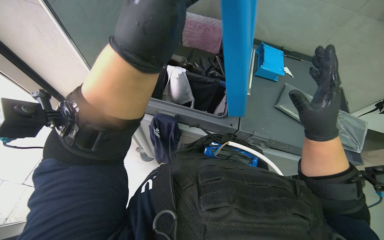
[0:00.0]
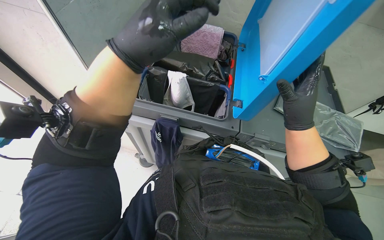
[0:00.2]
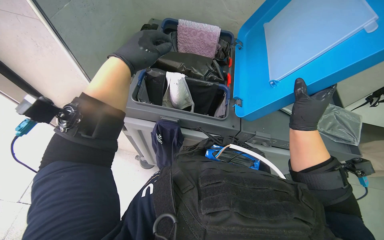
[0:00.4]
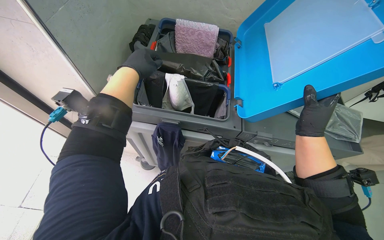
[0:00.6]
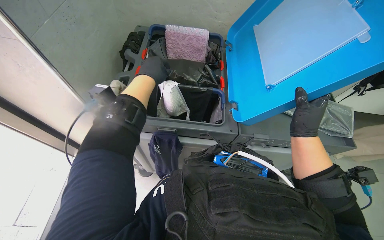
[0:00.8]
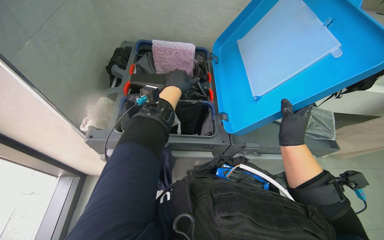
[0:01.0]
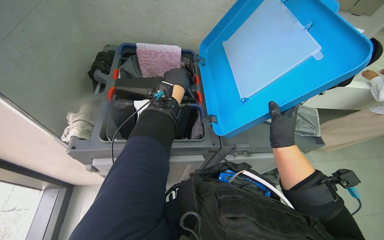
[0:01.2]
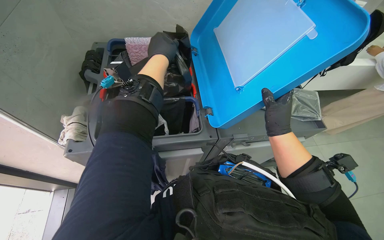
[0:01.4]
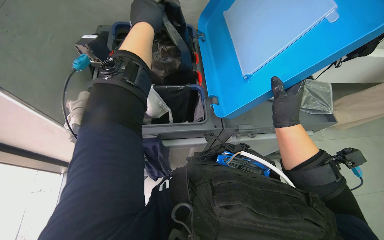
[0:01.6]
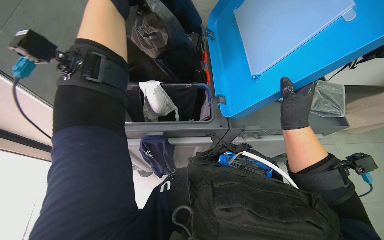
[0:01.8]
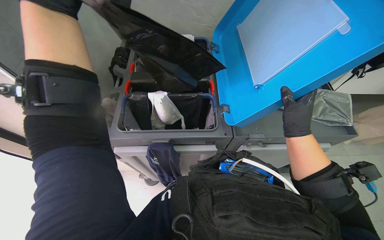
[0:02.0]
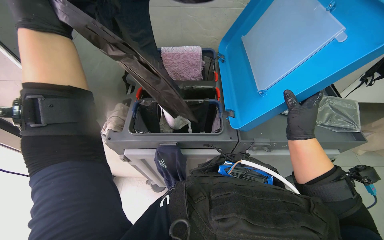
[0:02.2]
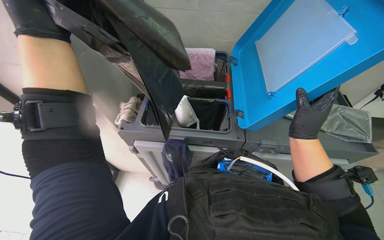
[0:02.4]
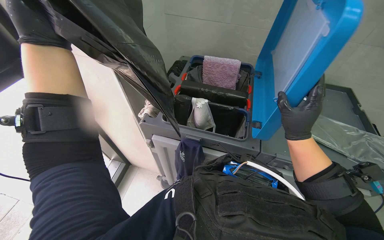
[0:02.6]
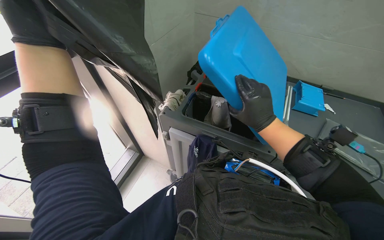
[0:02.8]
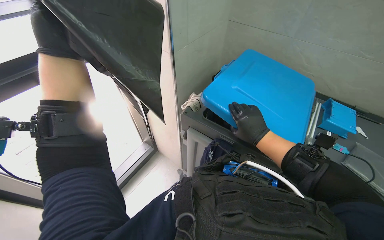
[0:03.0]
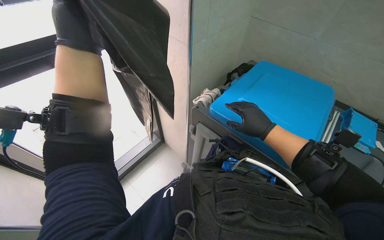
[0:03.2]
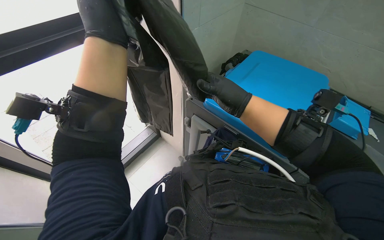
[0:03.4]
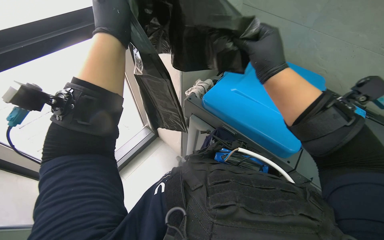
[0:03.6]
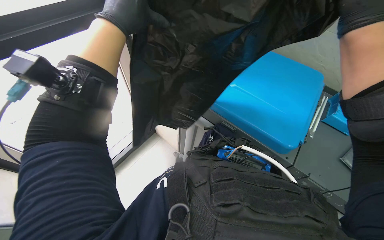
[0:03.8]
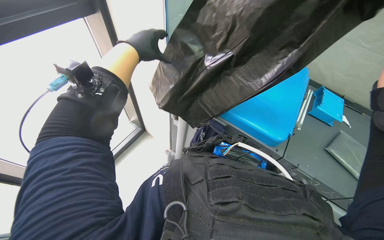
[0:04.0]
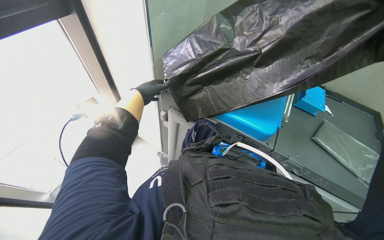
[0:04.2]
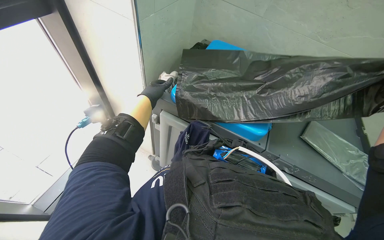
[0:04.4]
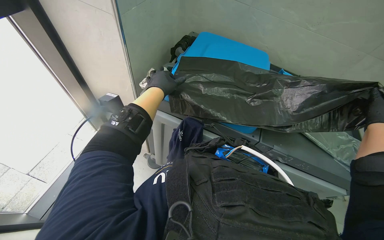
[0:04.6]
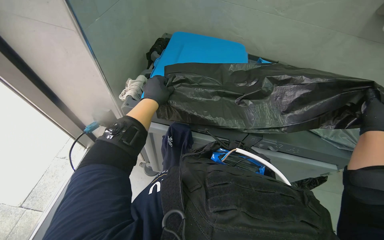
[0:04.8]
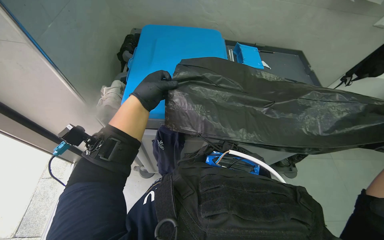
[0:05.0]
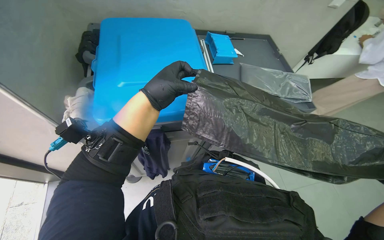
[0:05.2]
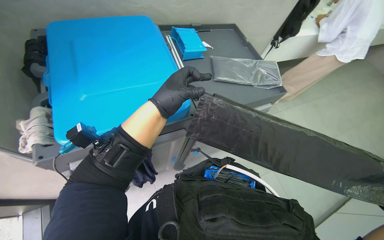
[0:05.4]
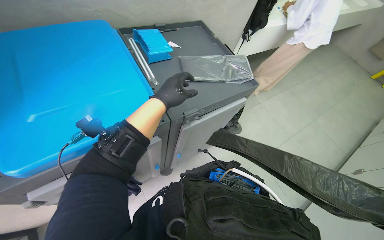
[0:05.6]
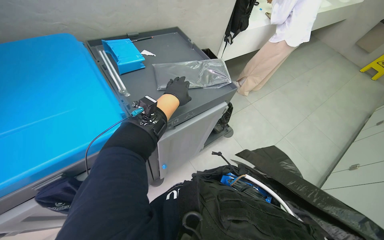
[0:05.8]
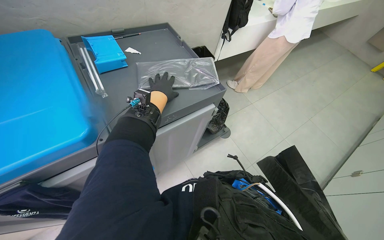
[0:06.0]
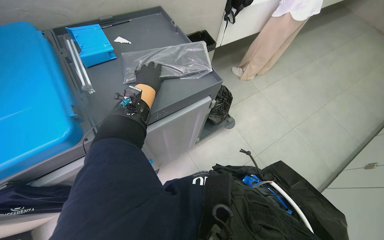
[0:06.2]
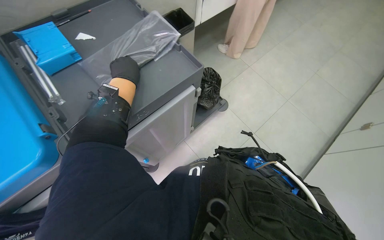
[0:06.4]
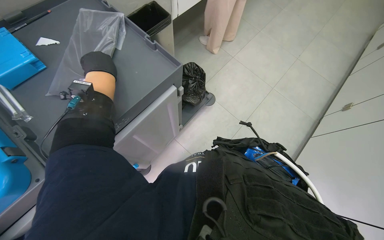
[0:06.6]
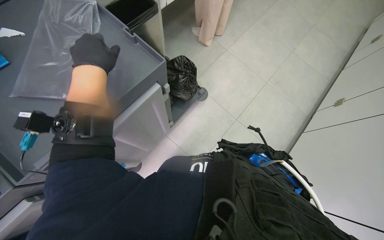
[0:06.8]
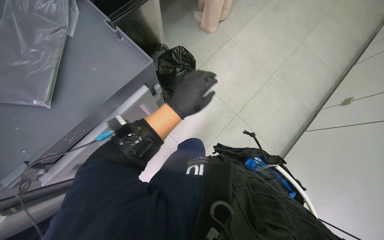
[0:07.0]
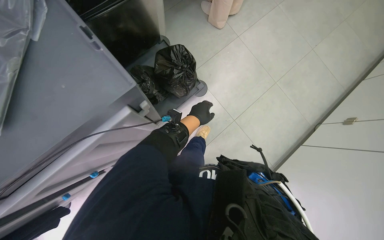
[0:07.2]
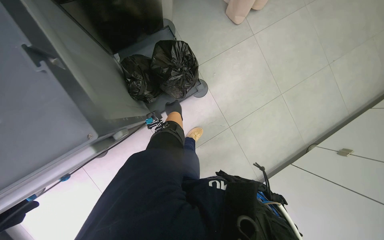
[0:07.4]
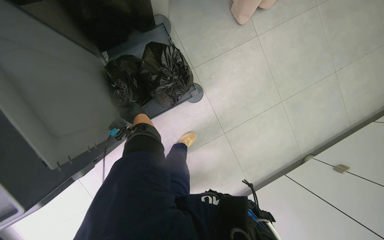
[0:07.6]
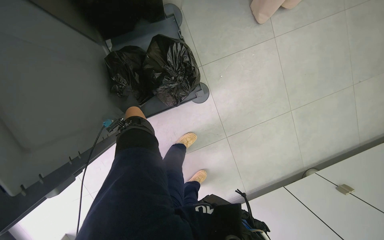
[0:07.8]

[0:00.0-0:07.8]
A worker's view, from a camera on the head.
Job: preparing cleaning supplies.
The whole recording: Stocking cleaning cart supplies. The worker replaces a trash bag in a cleaning cart bin and takes another new bag.
0:00.0 to 0:01.6: The left hand moves up the picture and farther from the camera, about 25 cm. The right hand heads farther from the camera, covering some 10 cm.
0:01.6 to 0:03.2: The head turns to the left by about 50 degrees. The camera pitches upward, by some 15 degrees.
0:03.2 to 0:04.6: The left hand is displaced farther from the camera, to the right and down the picture by approximately 30 cm.
0:06.2 to 0:07.8: The head travels some 70 cm. The camera pitches downward, by approximately 30 degrees.

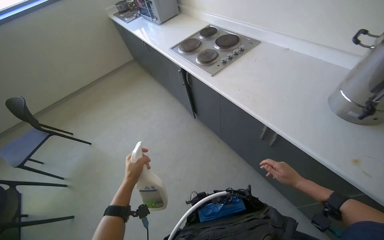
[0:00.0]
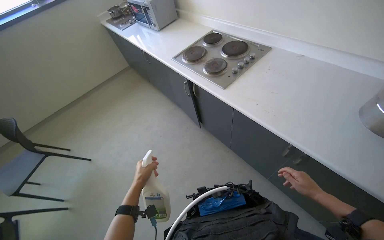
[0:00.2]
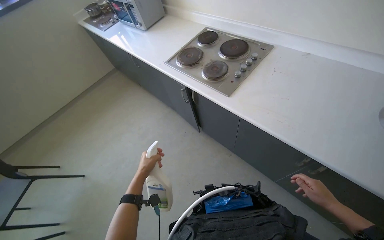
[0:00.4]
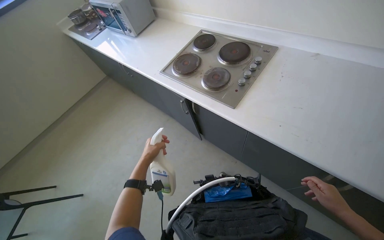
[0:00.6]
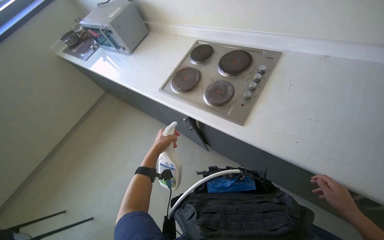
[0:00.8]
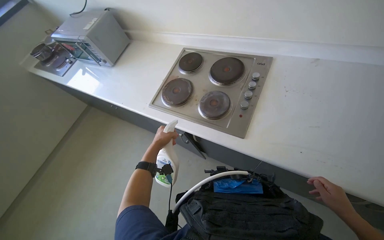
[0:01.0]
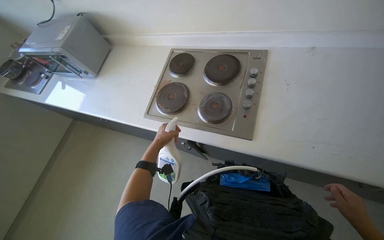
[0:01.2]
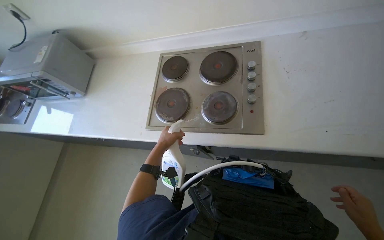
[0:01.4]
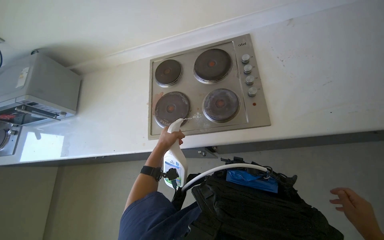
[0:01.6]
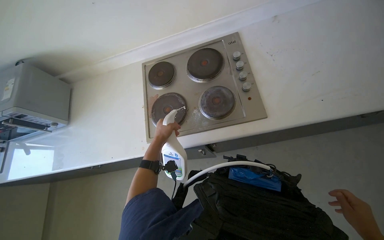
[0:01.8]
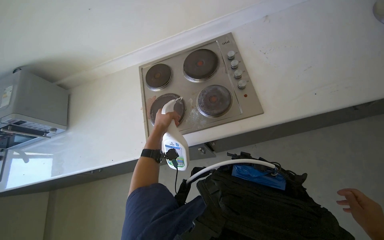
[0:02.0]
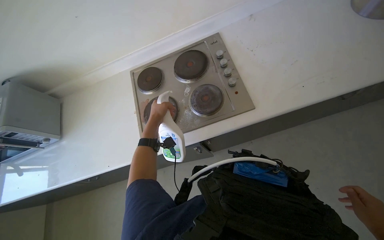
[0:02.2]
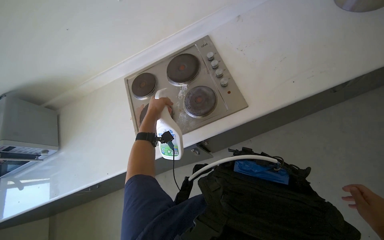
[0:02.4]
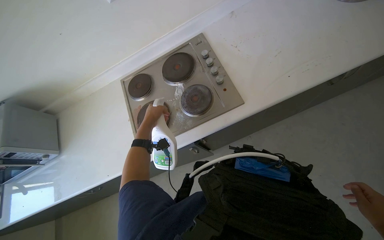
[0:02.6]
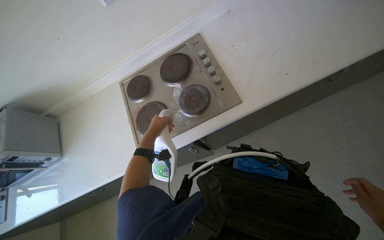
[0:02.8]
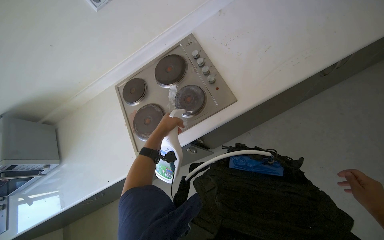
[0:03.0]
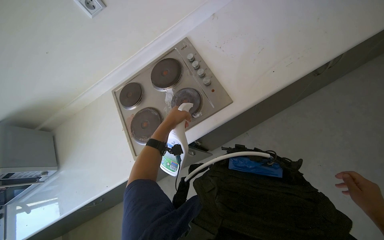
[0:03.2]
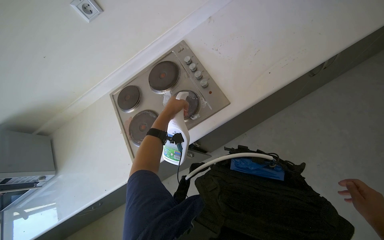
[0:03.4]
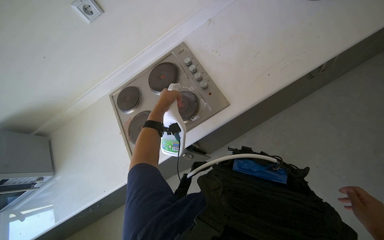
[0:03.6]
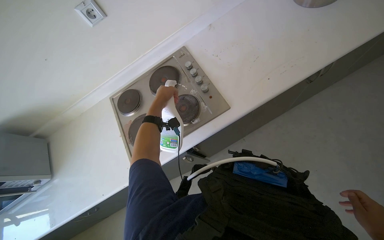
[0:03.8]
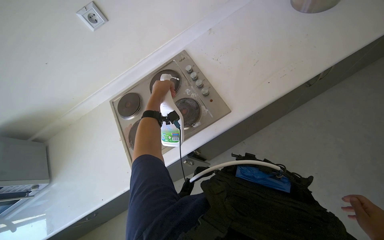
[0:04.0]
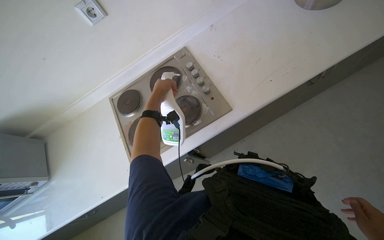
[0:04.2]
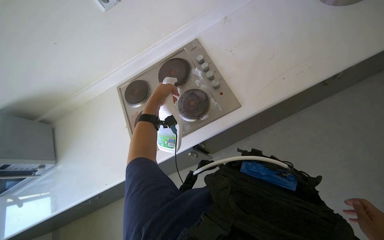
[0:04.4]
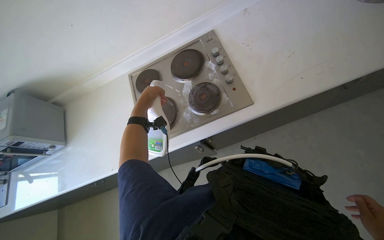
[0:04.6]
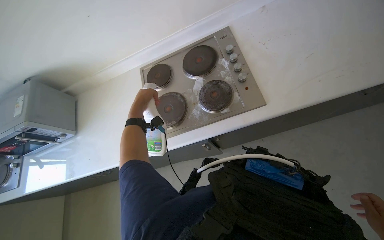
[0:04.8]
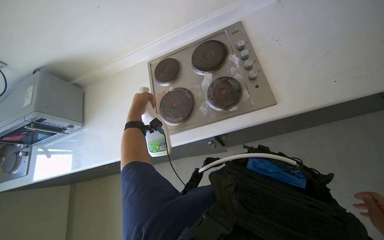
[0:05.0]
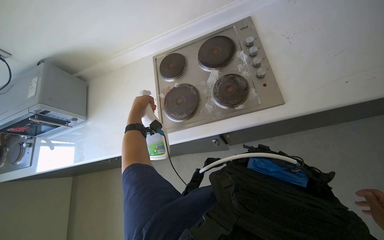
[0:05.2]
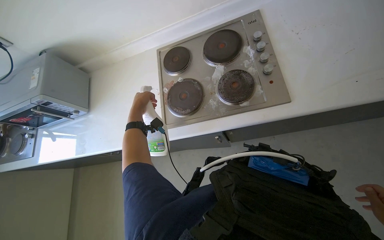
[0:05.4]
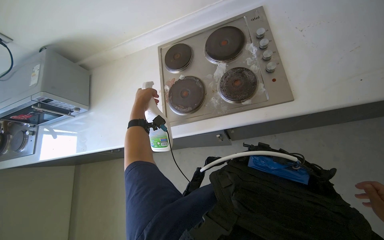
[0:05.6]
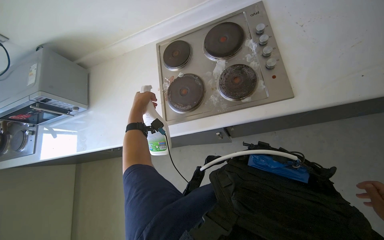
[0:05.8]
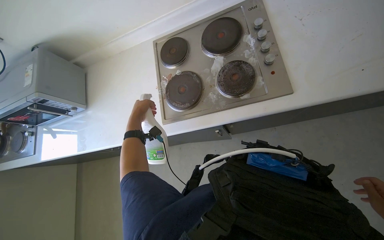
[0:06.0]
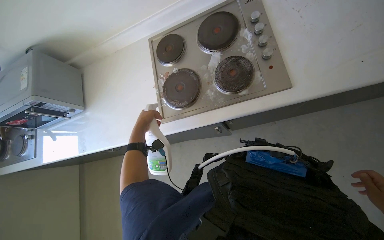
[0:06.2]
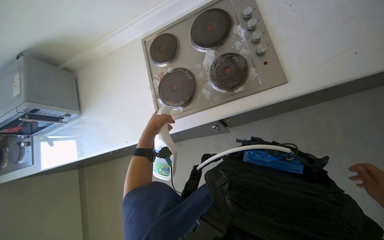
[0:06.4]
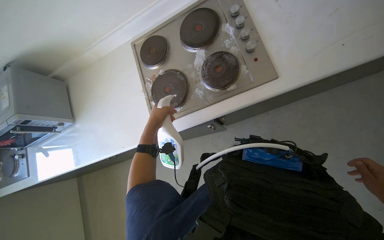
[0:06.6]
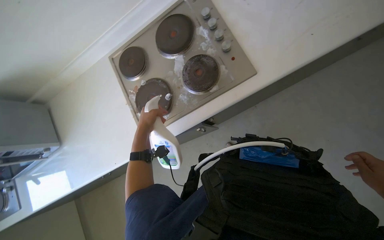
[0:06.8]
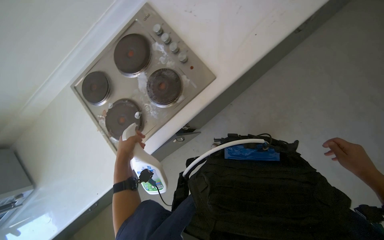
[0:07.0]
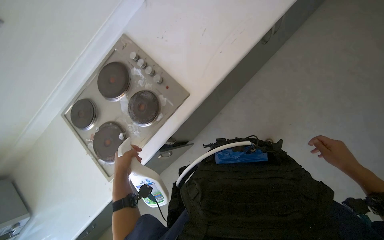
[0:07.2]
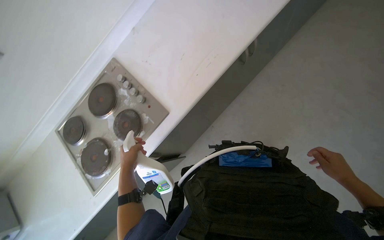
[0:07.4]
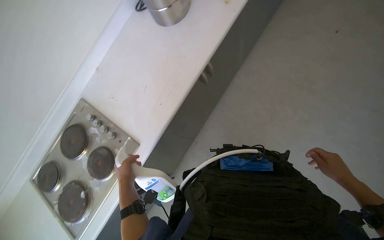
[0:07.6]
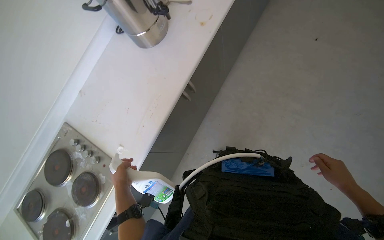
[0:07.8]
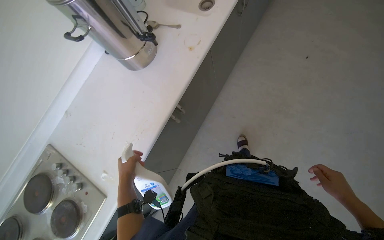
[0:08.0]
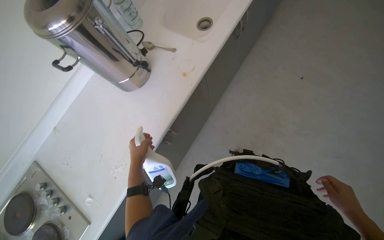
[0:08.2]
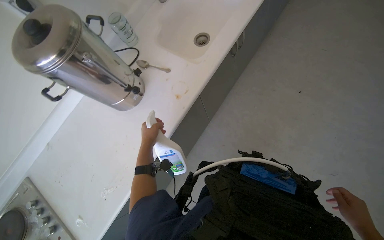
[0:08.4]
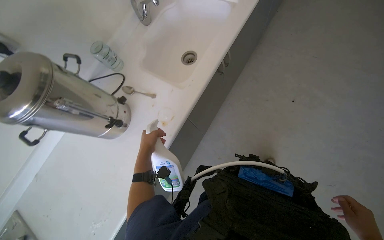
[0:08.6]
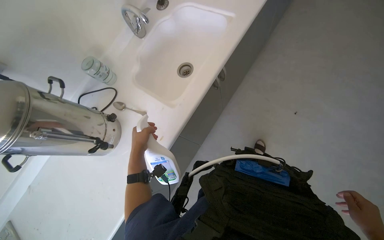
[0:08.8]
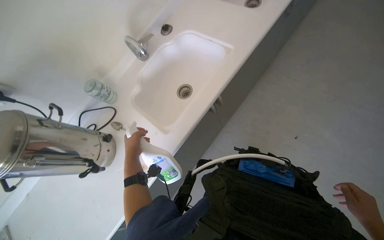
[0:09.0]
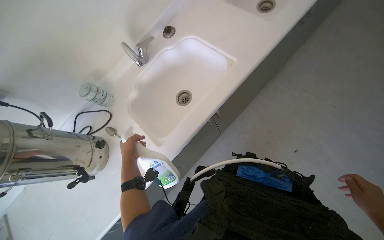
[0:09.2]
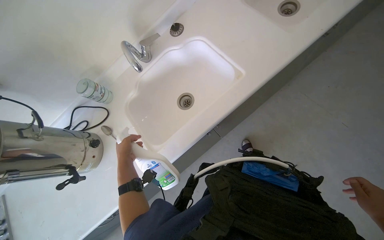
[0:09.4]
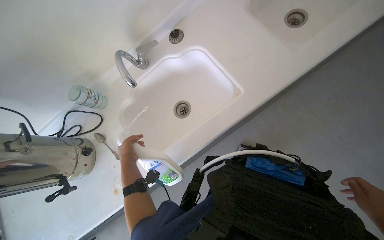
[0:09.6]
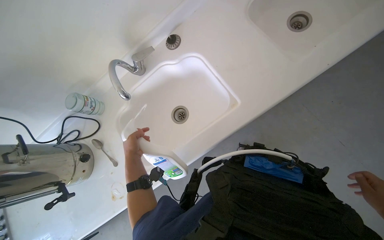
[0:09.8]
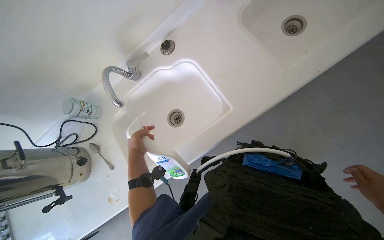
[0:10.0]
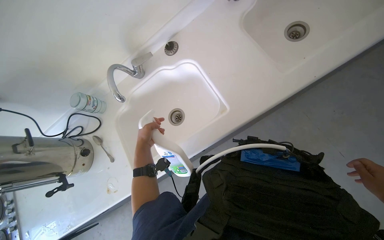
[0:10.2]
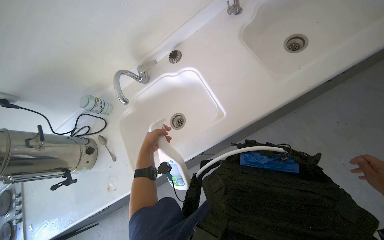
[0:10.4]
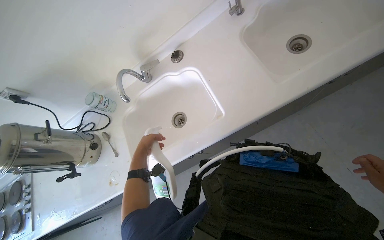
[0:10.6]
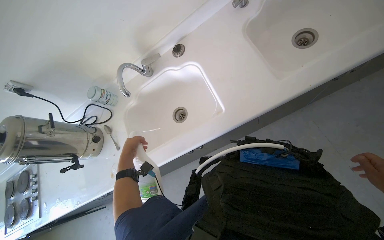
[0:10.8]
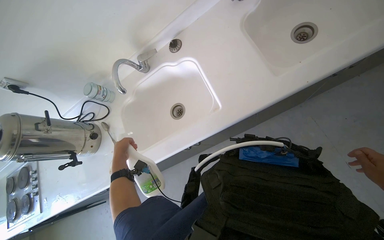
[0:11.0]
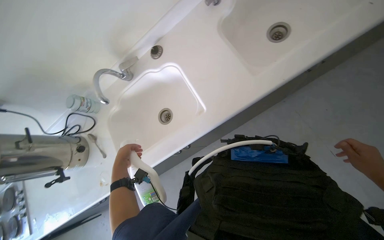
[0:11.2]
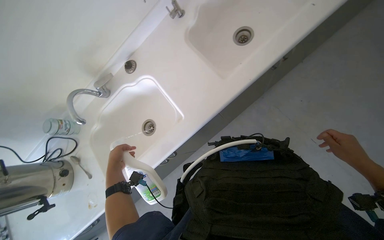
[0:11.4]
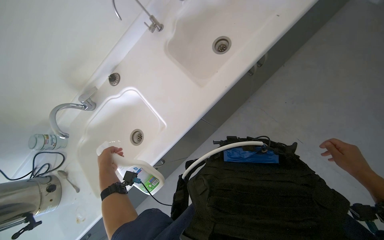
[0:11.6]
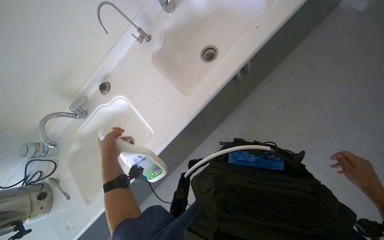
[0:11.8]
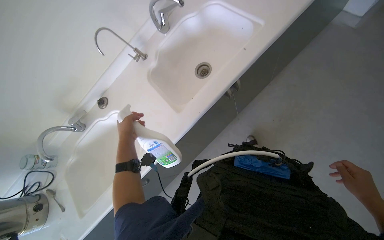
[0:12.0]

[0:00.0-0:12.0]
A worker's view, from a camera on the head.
Job: cleaning kitchen.
The whole recording: Spraying cleaner on kitchen surfaces. The worker sprays cleaner on the stovetop and into the sinks.
0:00.0 to 0:01.6: The camera is carried roughly 90 cm. The head turns to the right by approximately 55 degrees.
0:01.6 to 0:03.0: The left hand travels up the picture by some 10 cm.
0:03.0 to 0:04.4: The left hand is displaced up the picture by roughly 10 cm.
0:04.4 to 0:06.0: The view tips downward by about 10 degrees. The left hand is displaced to the left and down the picture by about 30 cm.
0:06.0 to 0:07.6: The head travels approximately 40 cm. The camera pitches upward, by some 15 degrees. Everything in view rotates about 45 degrees counterclockwise.
0:07.6 to 0:09.0: The head travels approximately 80 cm.
0:09.0 to 0:10.4: The wearer moves some 40 cm.
